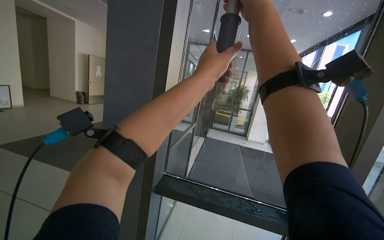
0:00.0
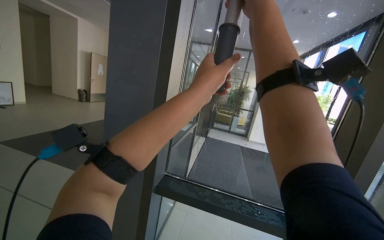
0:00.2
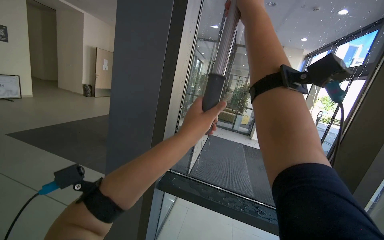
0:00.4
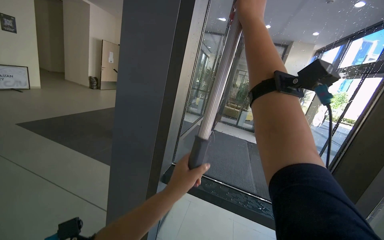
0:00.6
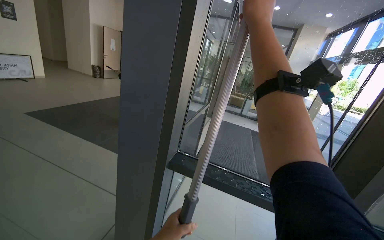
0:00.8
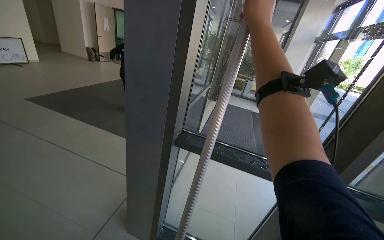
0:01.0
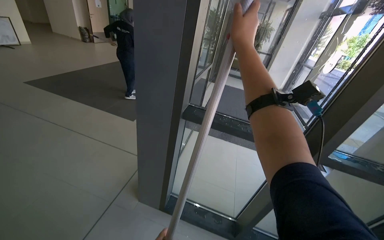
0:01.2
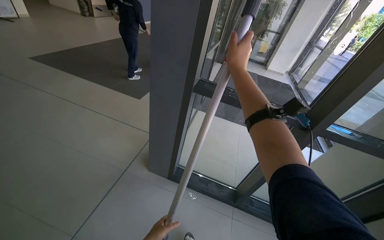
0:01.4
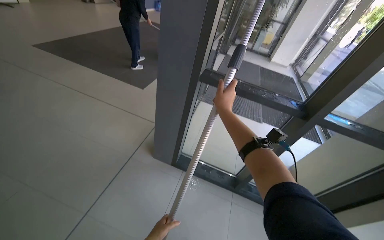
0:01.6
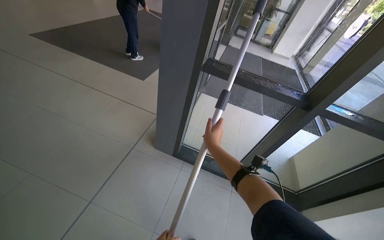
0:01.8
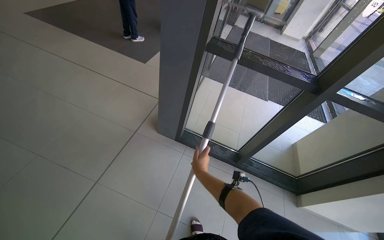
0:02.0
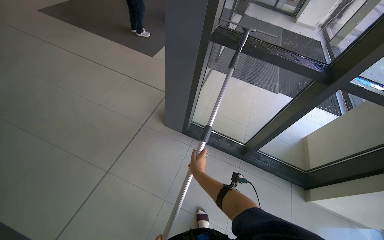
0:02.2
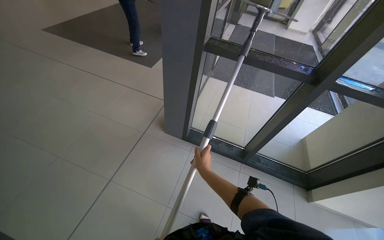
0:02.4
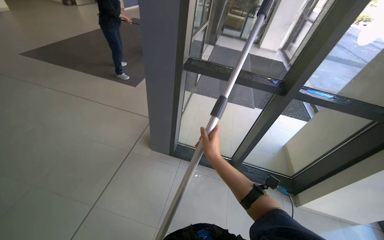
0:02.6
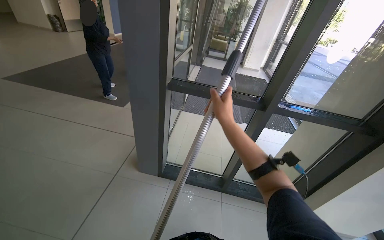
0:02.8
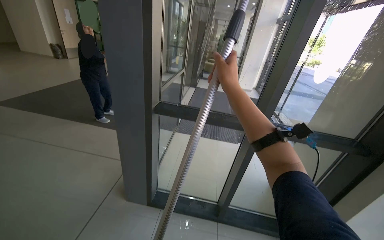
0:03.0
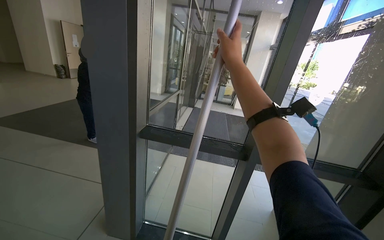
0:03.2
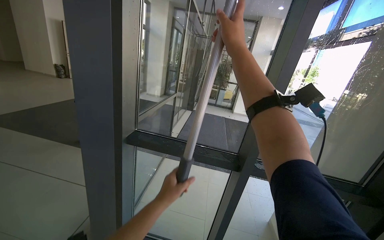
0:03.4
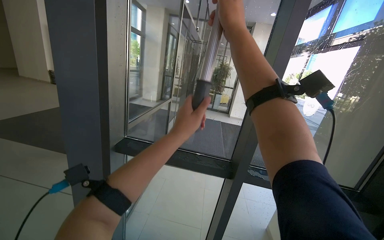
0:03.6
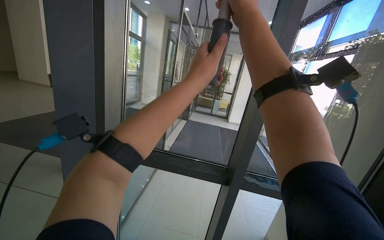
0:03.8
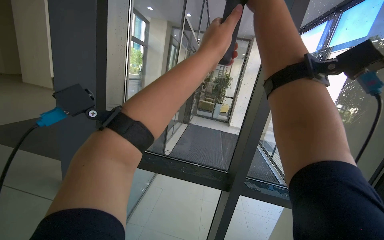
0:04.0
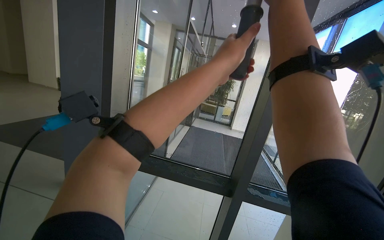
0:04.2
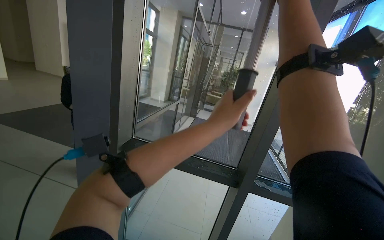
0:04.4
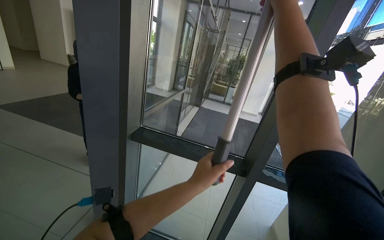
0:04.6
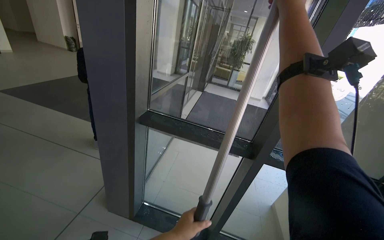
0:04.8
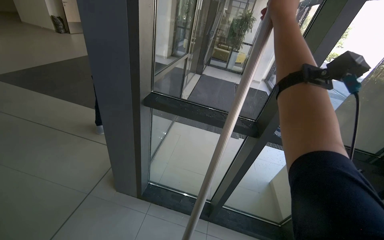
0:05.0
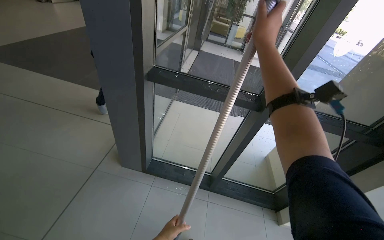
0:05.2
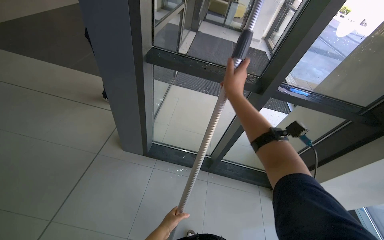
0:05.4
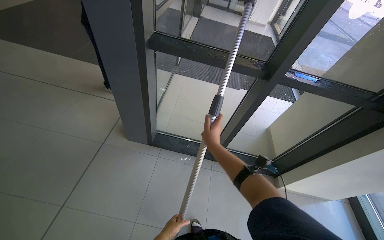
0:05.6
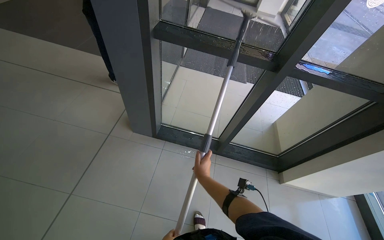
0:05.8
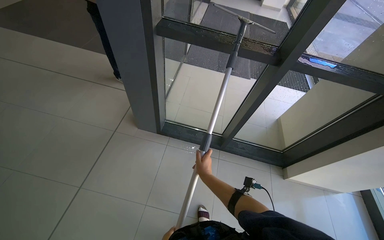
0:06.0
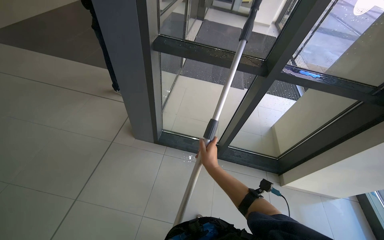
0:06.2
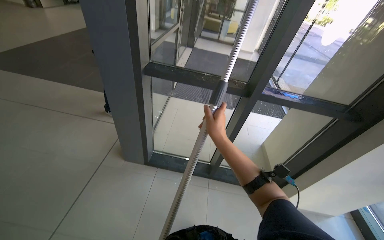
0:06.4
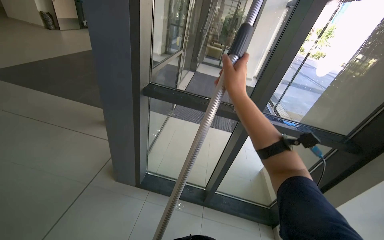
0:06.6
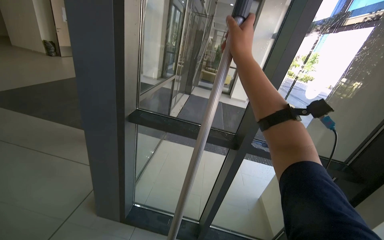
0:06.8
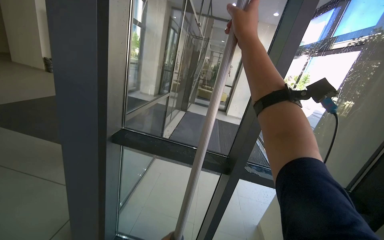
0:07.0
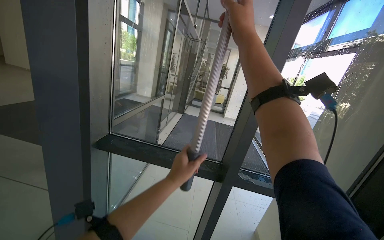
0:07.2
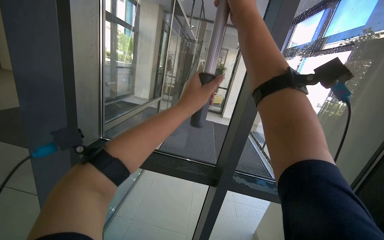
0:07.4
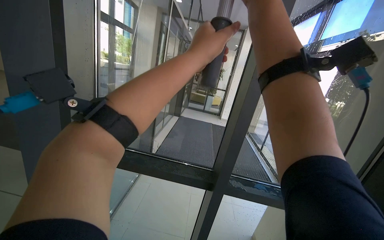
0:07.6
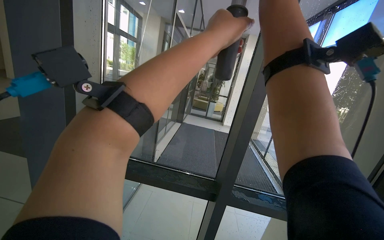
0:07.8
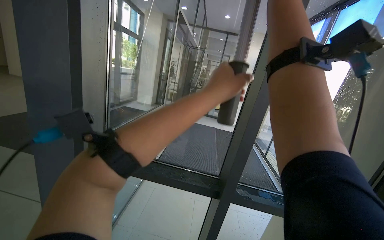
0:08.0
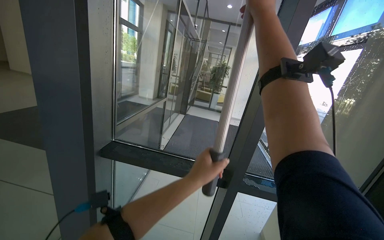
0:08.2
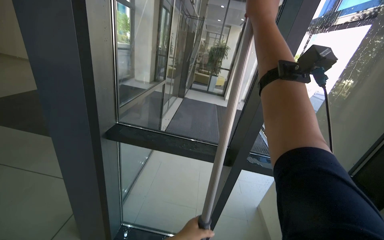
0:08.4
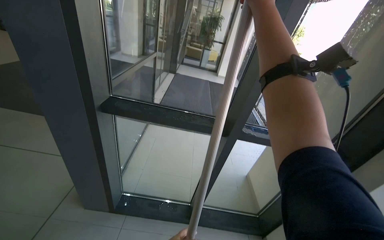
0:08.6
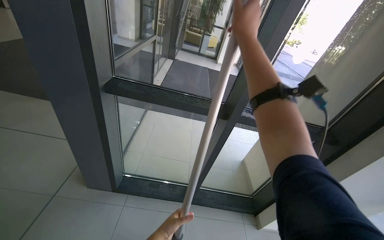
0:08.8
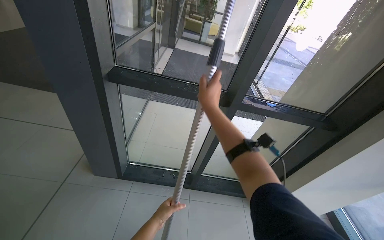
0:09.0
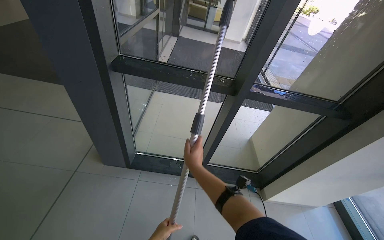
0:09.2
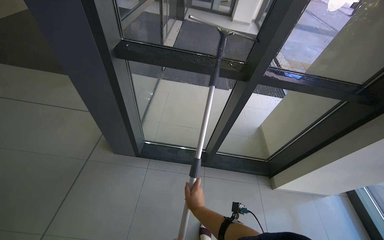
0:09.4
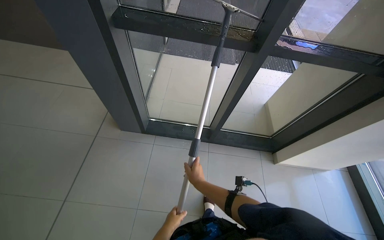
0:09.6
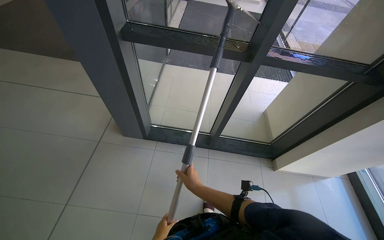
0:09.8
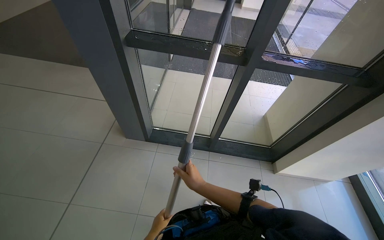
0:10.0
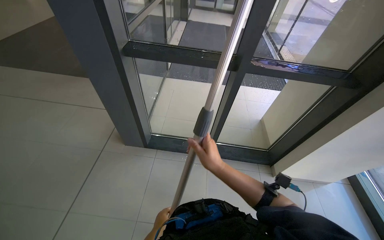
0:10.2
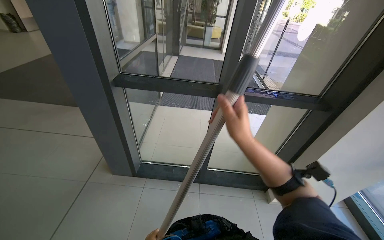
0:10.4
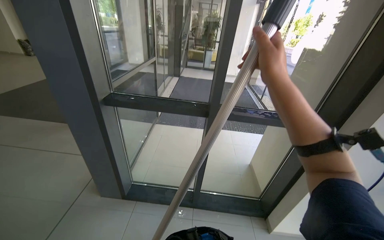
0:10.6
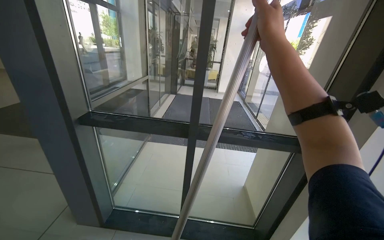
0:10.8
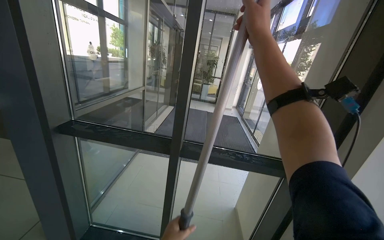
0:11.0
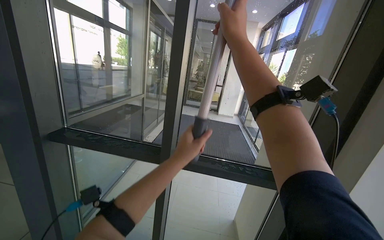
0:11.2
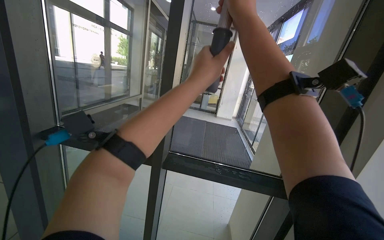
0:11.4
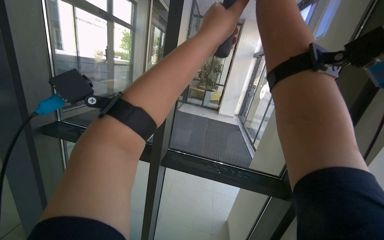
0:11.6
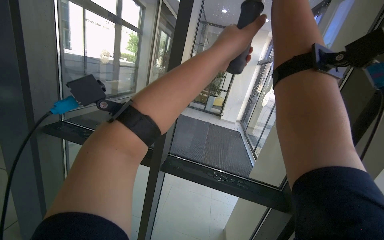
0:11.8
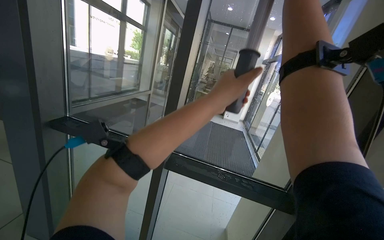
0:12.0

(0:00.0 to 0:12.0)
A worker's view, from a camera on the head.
Job: cleaning windows.
The whole recording: Cleaning glass panels. The worker cleans the glass panels with a long pole tool and then wipes them with a cloth.
0:00.0 - 0:01.6: The camera pitches downward, by approximately 30 degrees. The right hand goes about 50 cm down the picture.
0:01.6 - 0:03.0: The view tips upward by approximately 10 degrees.
0:04.4 - 0:06.0: The view tips downward by some 35 degrees.
0:06.0 - 0:07.6: The view tips upward by about 35 degrees.
0:07.6 - 0:09.0: The view tilts about 25 degrees downward. The right hand goes approximately 40 cm down the picture and to the left.
0:09.0 - 0:10.4: The right hand travels to the right by about 10 cm, and travels down the picture and back again, about 40 cm each way.
0:10.4 - 0:12.0: The view tilts some 25 degrees upward.

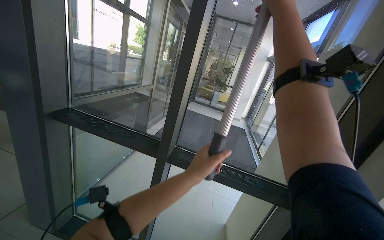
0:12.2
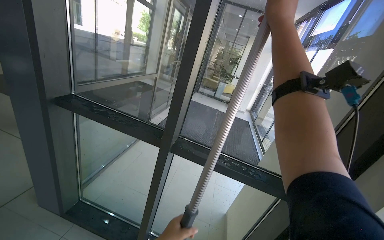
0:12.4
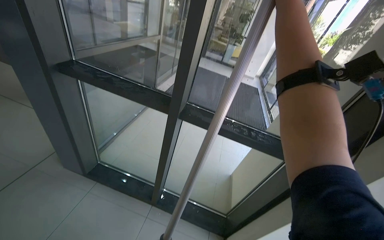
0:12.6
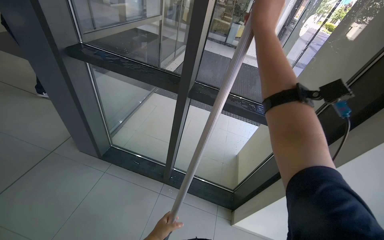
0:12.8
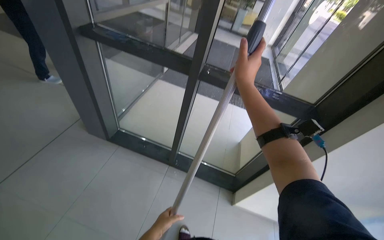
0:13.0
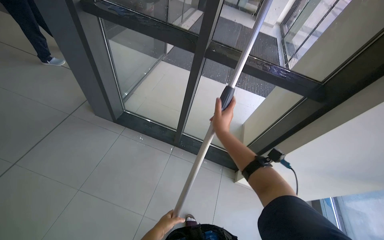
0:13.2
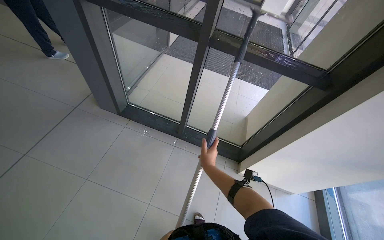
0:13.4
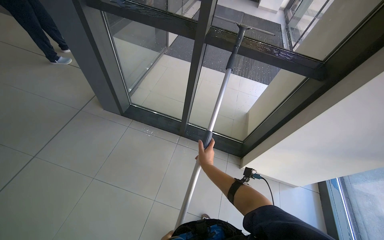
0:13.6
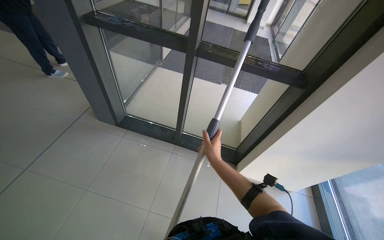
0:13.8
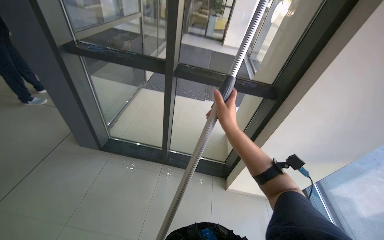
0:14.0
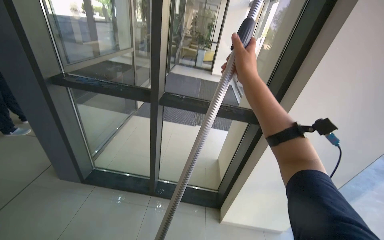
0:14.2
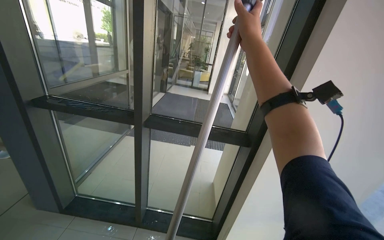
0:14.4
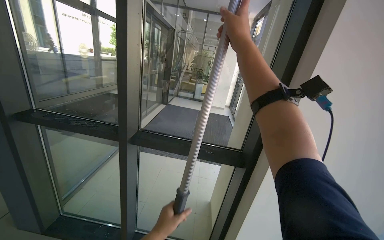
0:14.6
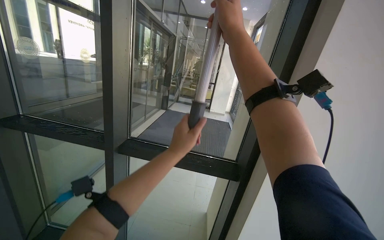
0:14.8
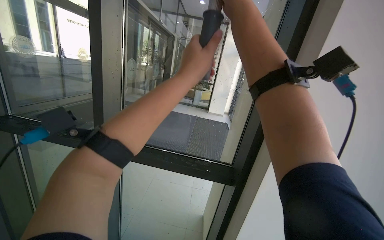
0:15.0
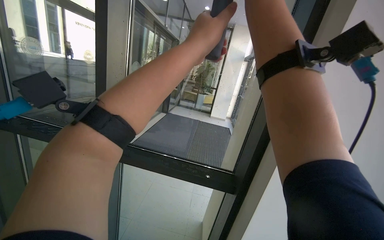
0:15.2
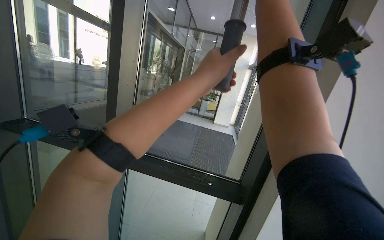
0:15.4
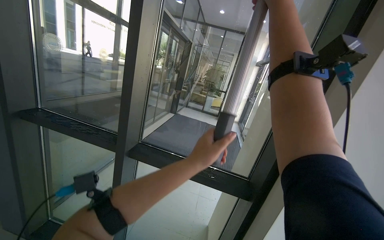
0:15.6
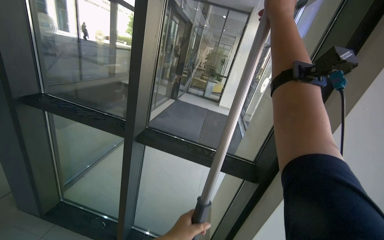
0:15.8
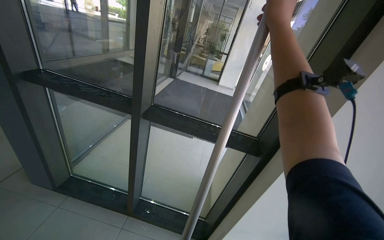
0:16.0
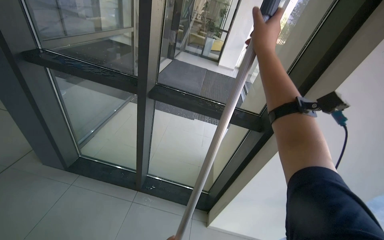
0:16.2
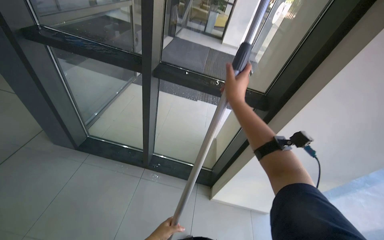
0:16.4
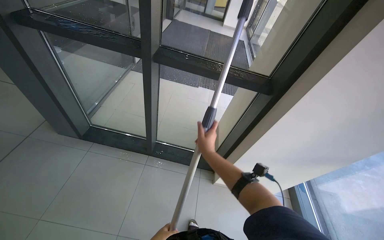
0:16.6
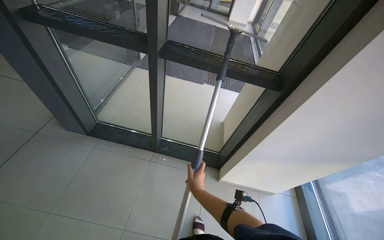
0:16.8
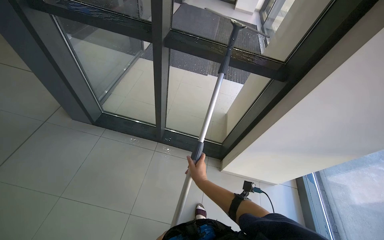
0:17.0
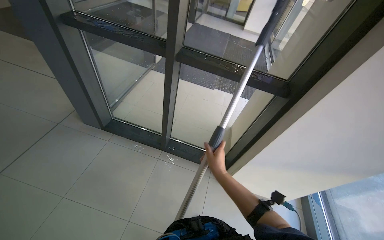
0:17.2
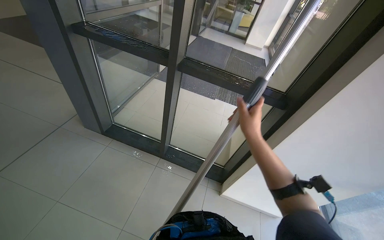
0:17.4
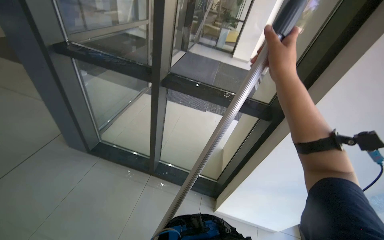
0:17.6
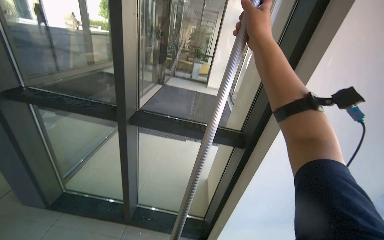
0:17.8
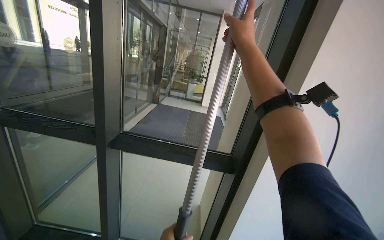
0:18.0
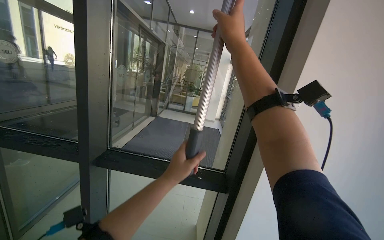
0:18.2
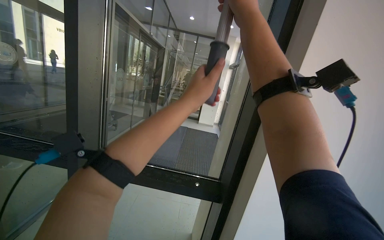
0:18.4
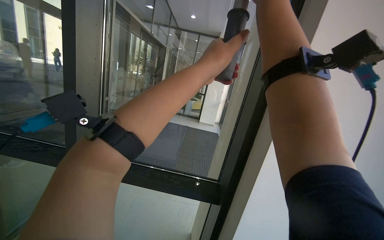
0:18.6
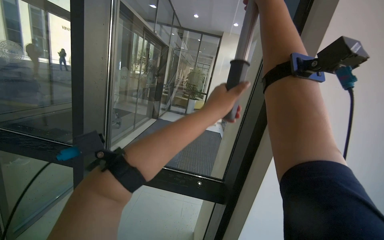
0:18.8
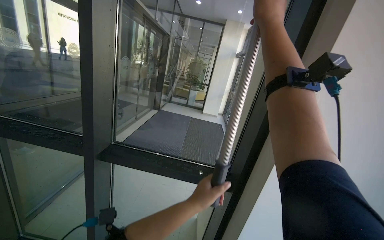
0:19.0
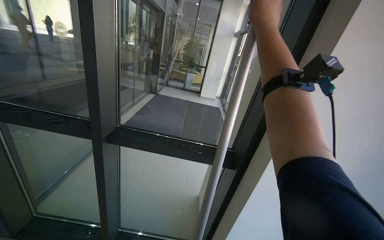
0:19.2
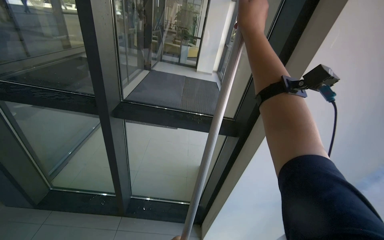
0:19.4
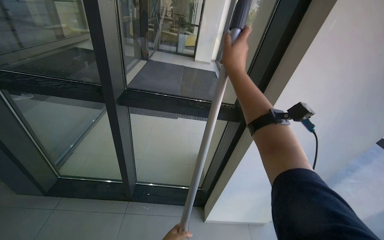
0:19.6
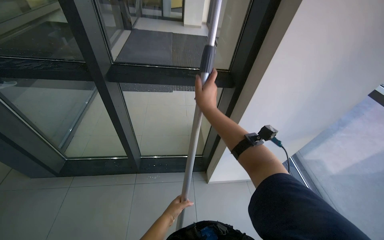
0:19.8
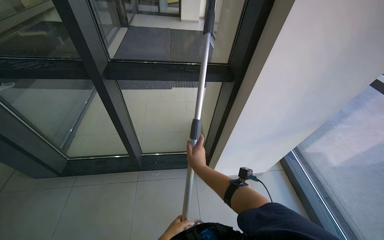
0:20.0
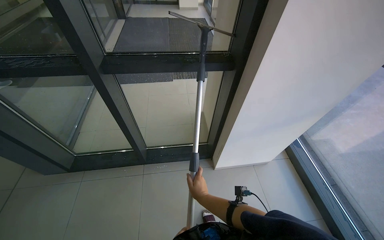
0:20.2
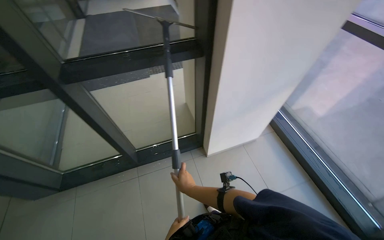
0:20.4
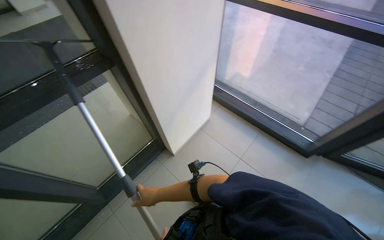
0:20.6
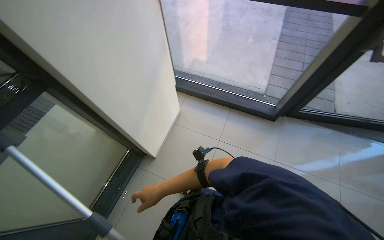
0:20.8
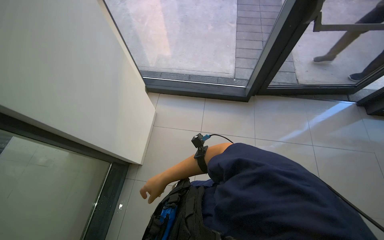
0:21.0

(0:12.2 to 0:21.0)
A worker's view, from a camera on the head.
Job: cleaning windows.
The whole recording: Cleaning glass panels. The worker cleans the glass panels with a long pole tool and then wipes them with a cloth.
0:12.2 - 0:13.6: The camera pitches downward, by approximately 30 degrees. The right hand shifts roughly 80 cm down the picture.
0:13.6 - 0:15.2: The camera is carried roughly 40 cm. The camera pitches upward, by some 35 degrees.
0:15.2 - 0:16.6: The view tips downward by some 30 degrees. The right hand shifts approximately 70 cm down the picture and to the left.
0:16.6 - 0:18.0: The camera pitches upward, by about 25 degrees.
0:18.0 - 0:19.6: The view tilts about 15 degrees downward. The right hand shifts roughly 20 cm down the picture.
0:19.6 - 0:21.0: The wearer looks some 85 degrees further to the right. The view tilts some 25 degrees downward.
